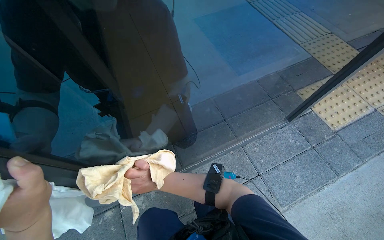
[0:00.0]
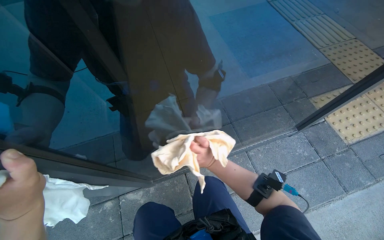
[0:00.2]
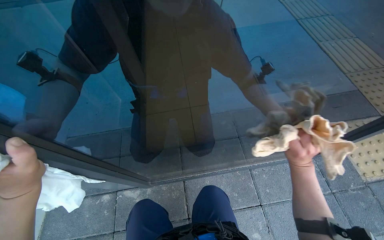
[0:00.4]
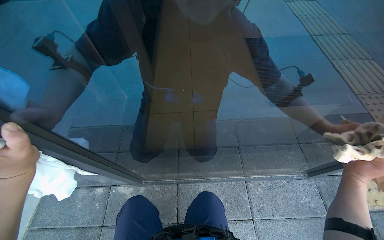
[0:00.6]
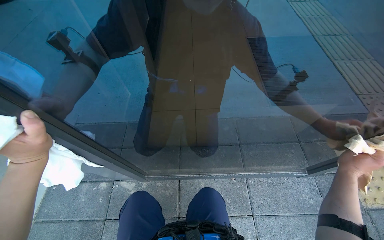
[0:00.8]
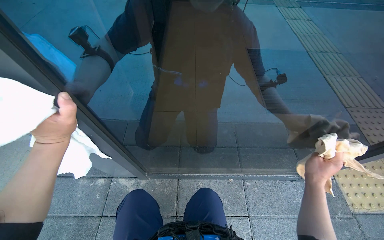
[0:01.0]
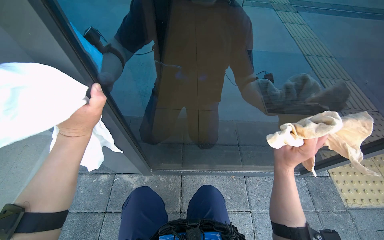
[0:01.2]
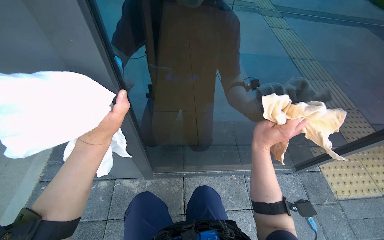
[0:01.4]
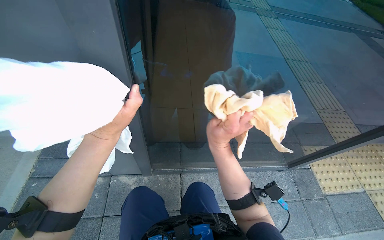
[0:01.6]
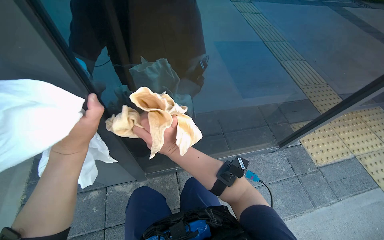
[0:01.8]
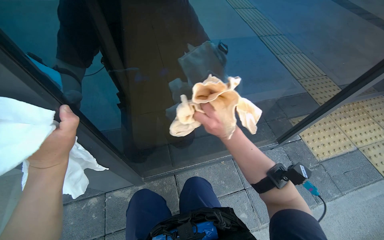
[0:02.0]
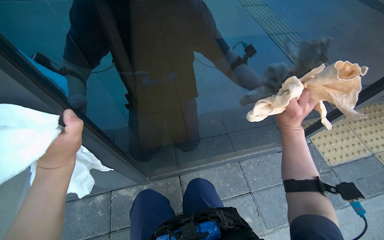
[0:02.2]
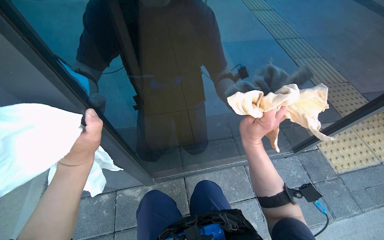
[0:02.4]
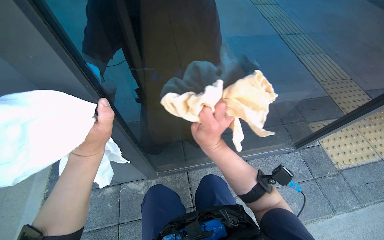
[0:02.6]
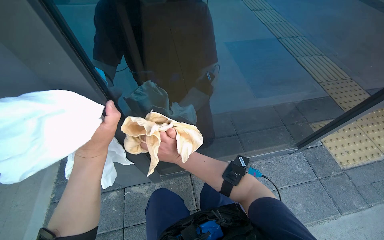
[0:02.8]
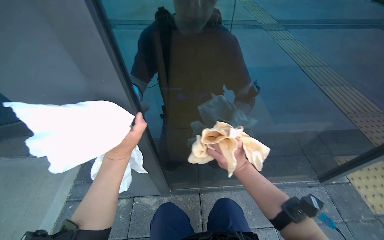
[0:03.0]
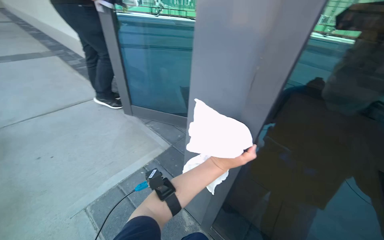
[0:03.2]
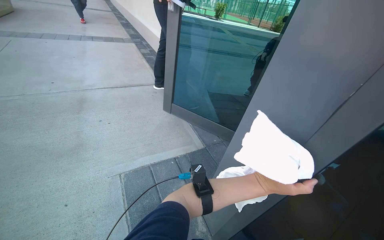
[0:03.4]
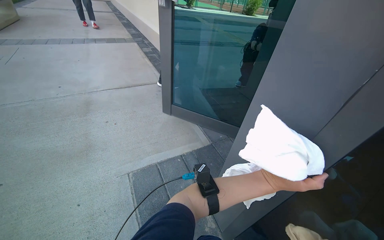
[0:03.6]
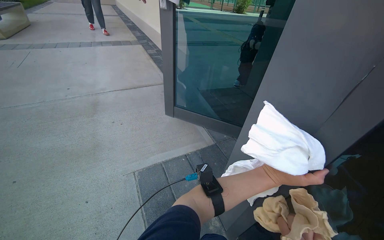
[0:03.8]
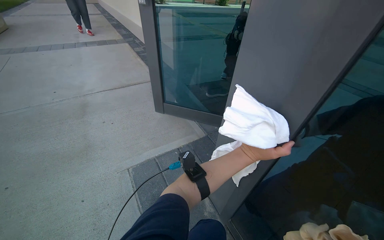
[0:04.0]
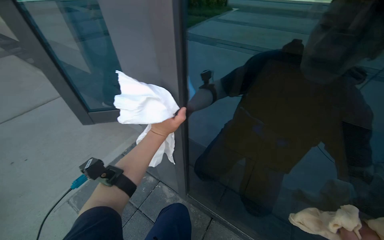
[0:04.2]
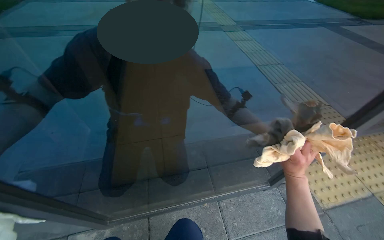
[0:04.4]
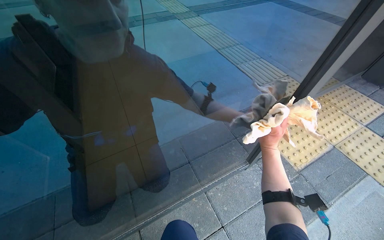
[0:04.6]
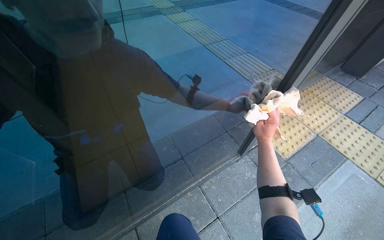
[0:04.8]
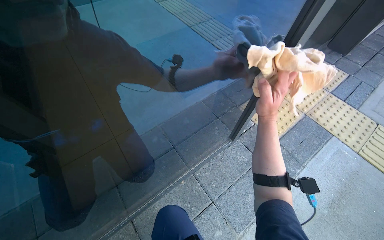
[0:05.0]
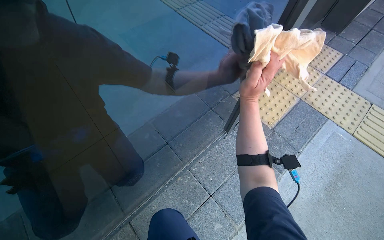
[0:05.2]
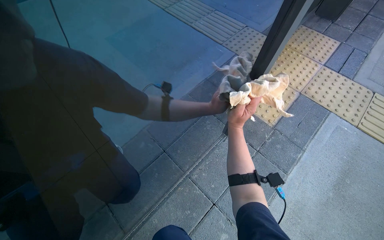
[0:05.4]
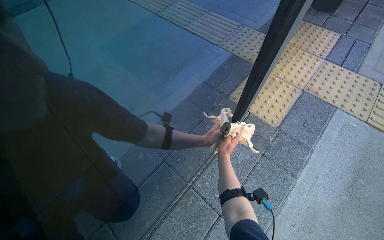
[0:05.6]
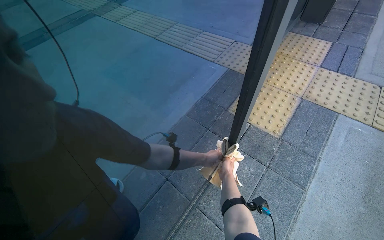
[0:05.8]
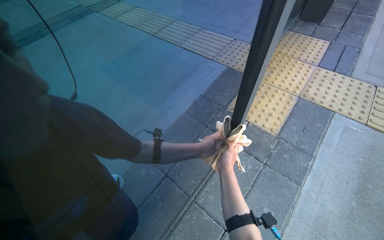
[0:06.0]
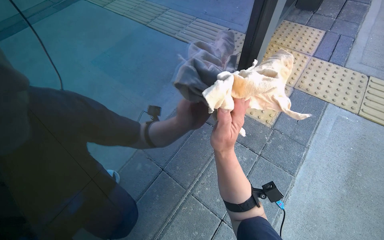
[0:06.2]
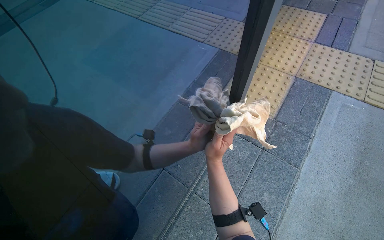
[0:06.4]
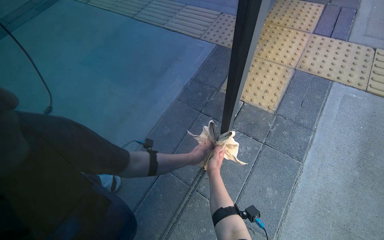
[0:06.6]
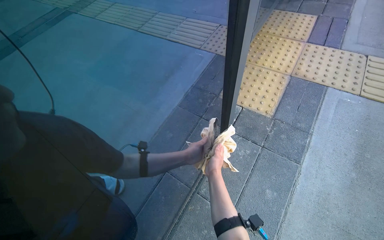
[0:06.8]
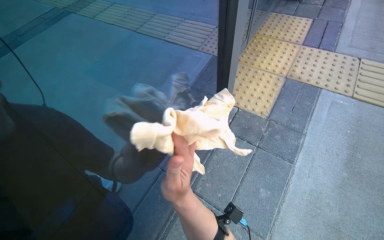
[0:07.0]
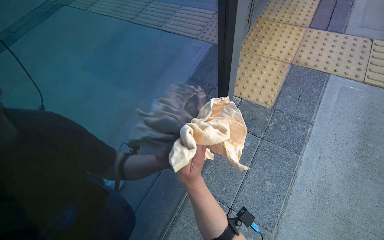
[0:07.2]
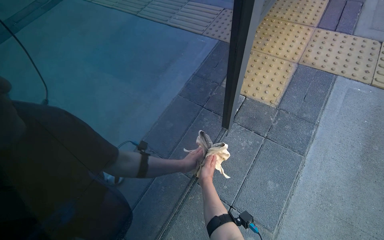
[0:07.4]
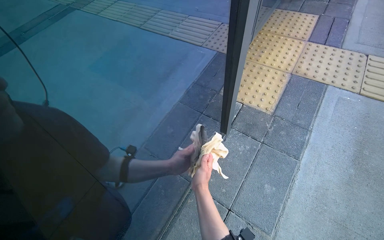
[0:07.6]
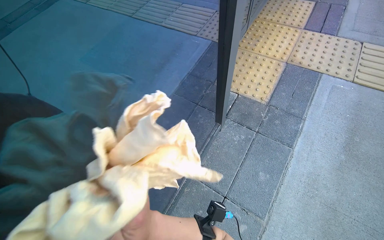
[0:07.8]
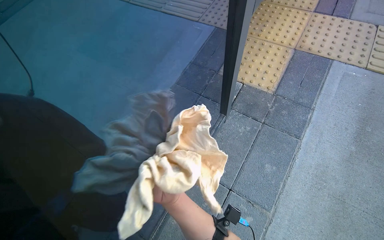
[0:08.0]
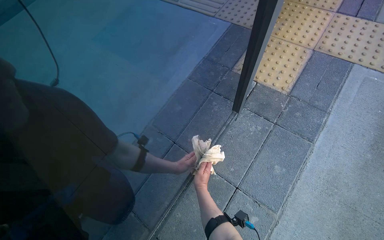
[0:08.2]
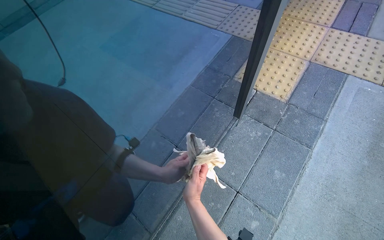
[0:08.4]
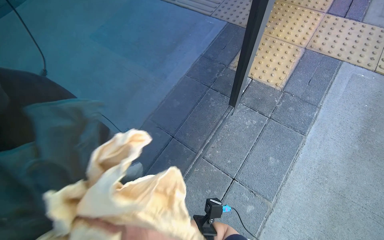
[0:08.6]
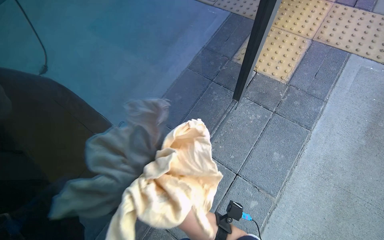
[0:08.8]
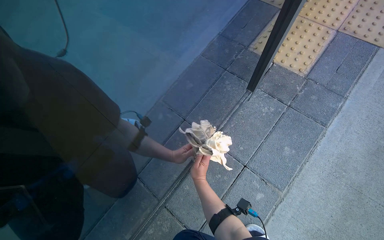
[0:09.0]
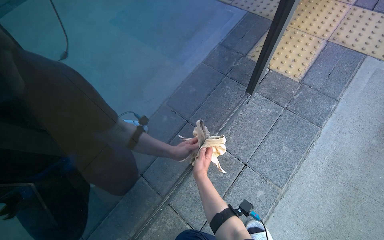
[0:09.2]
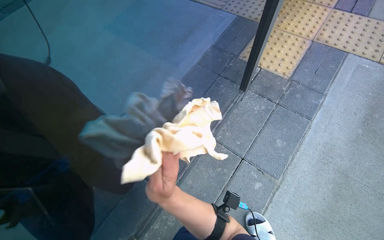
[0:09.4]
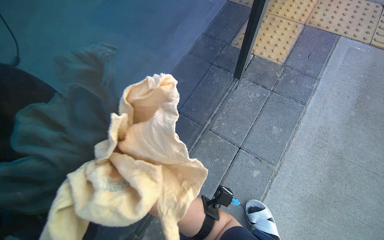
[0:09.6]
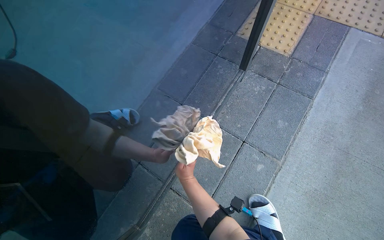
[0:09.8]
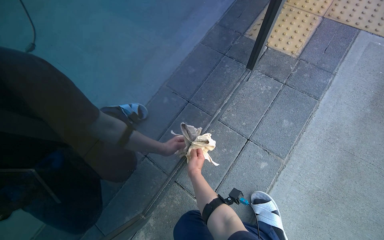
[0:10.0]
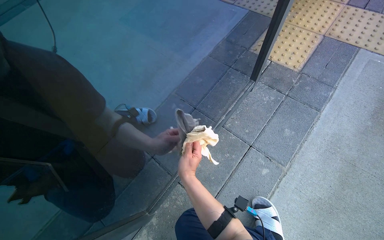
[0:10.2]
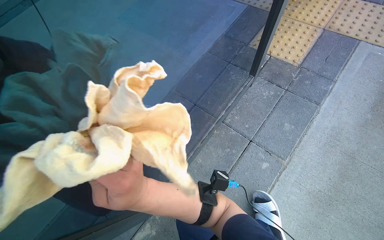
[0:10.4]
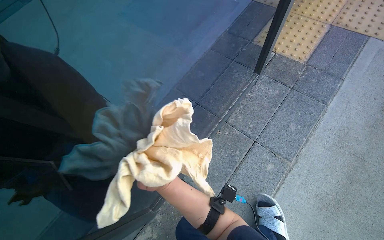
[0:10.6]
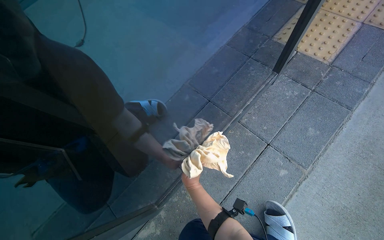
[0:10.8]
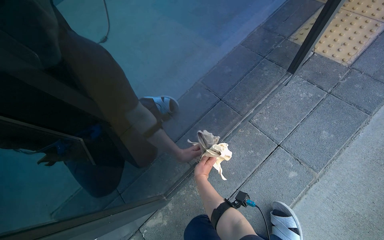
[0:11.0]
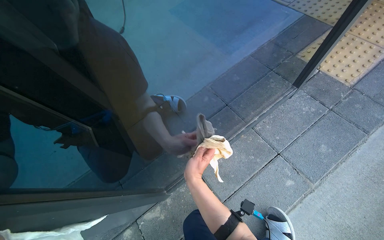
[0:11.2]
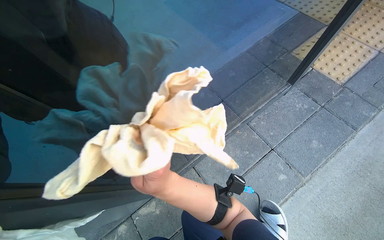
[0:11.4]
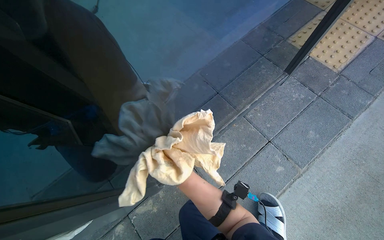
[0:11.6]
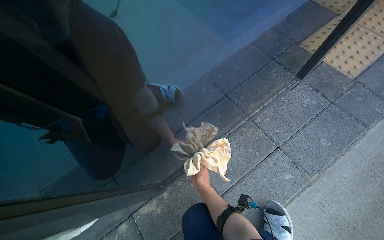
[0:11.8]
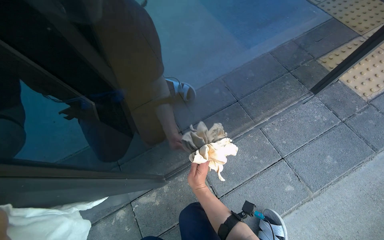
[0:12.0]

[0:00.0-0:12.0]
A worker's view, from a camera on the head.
Job: cleaning windows.
The whole recording: Cleaning glass door. The worker cleans the glass door using a squeegee and then wipes it with a cloth, also cleaning the door handle.
0.0 to 1.6 s: The scene turns approximately 25 degrees clockwise in the picture.
1.6 to 3.0 s: The right hand moves left and right over roughly 35 cm, changing direction 2 times.
4.4 to 6.0 s: The scene rotates counterclockwise by some 25 degrees. The right hand travels to the left by about 10 cm, and reaches roughly 10 cm up the picture, then returns.
6.0 to 7.6 s: The right hand goes nearer and farther, about 25 cm each way, reversing 4 times.

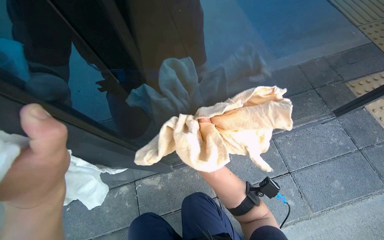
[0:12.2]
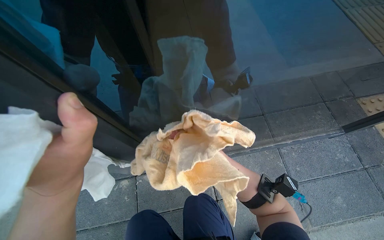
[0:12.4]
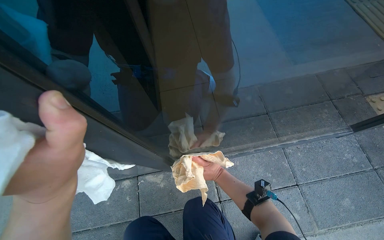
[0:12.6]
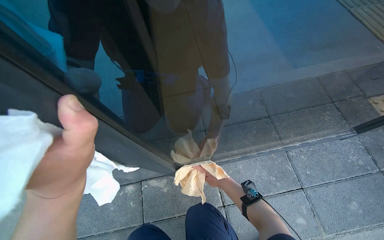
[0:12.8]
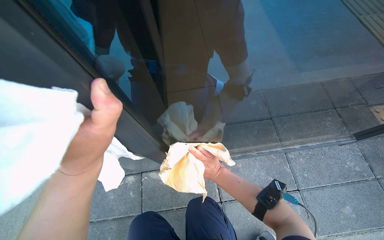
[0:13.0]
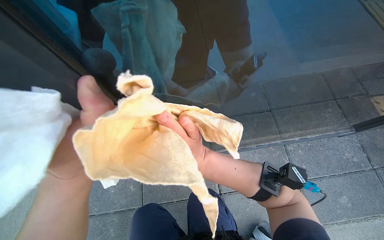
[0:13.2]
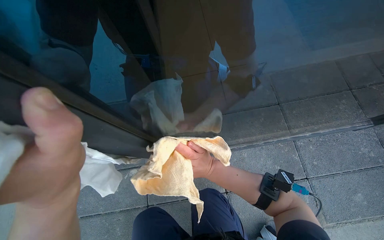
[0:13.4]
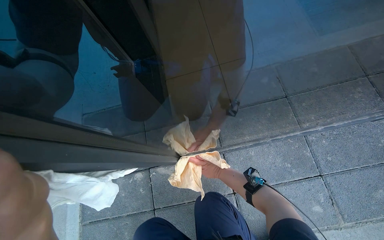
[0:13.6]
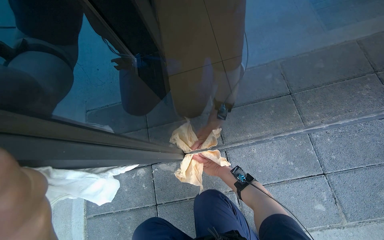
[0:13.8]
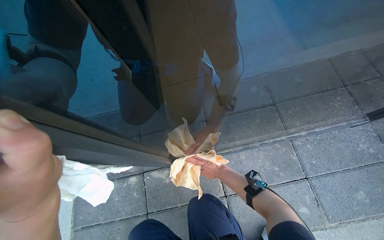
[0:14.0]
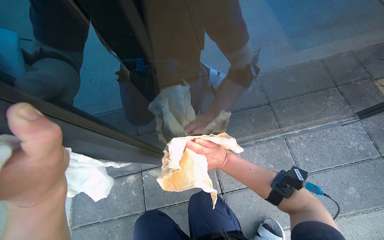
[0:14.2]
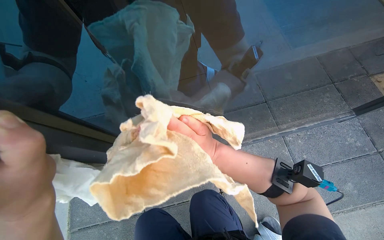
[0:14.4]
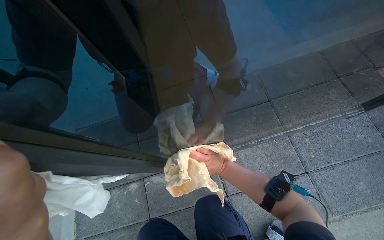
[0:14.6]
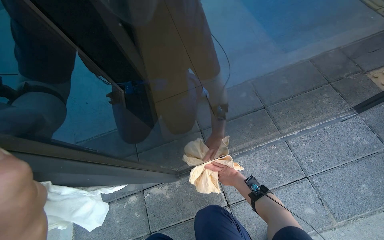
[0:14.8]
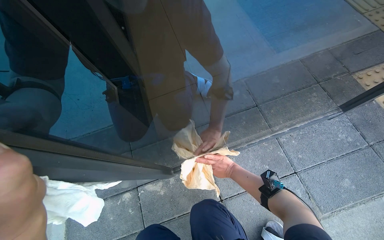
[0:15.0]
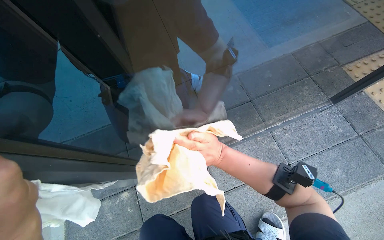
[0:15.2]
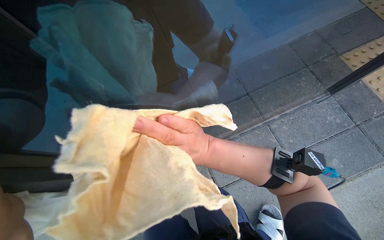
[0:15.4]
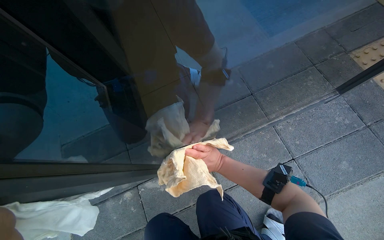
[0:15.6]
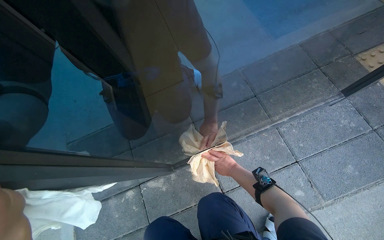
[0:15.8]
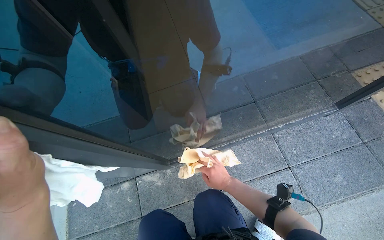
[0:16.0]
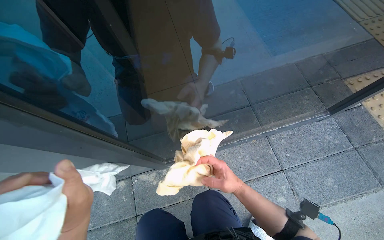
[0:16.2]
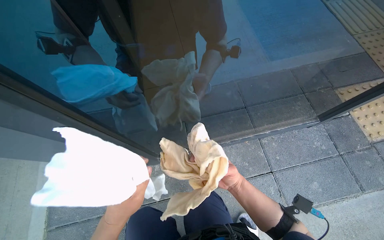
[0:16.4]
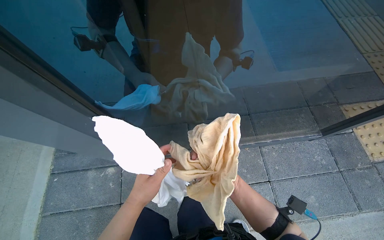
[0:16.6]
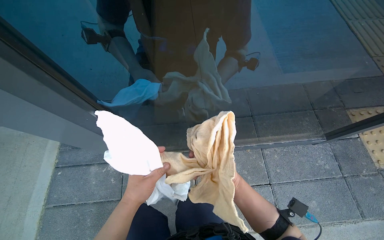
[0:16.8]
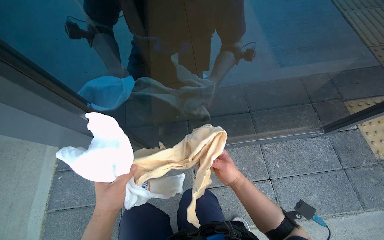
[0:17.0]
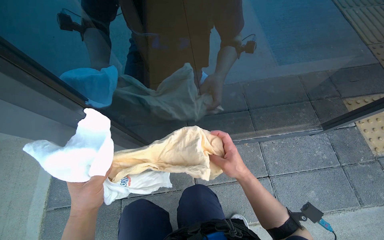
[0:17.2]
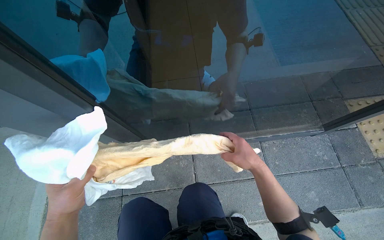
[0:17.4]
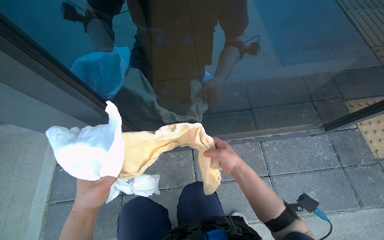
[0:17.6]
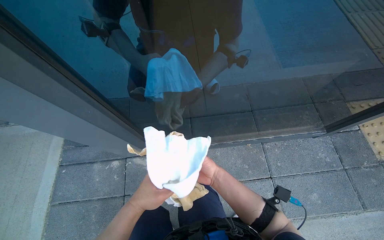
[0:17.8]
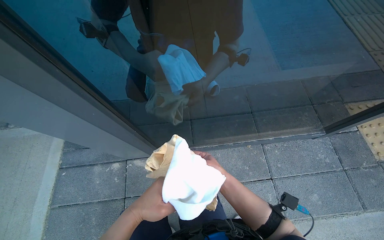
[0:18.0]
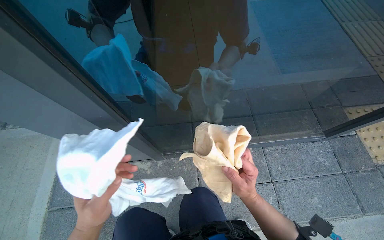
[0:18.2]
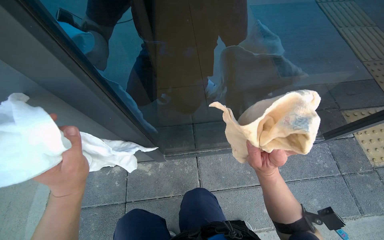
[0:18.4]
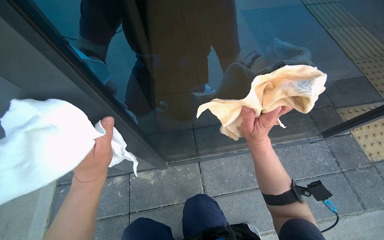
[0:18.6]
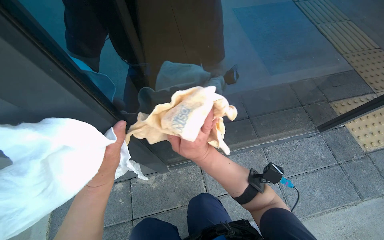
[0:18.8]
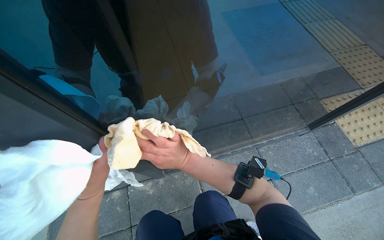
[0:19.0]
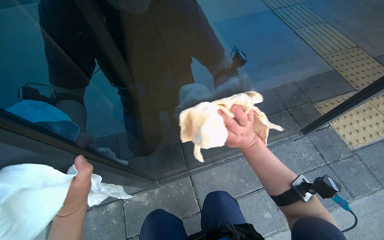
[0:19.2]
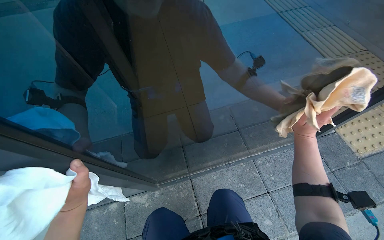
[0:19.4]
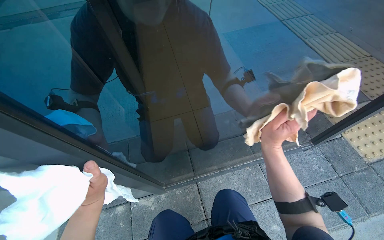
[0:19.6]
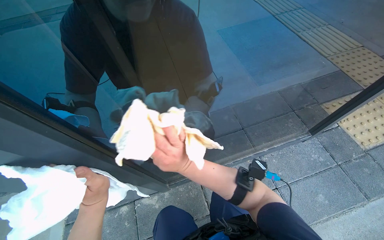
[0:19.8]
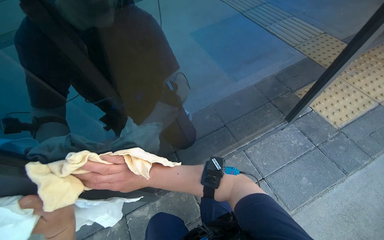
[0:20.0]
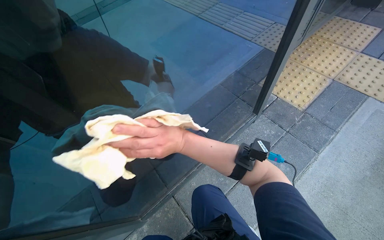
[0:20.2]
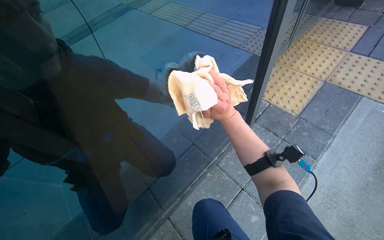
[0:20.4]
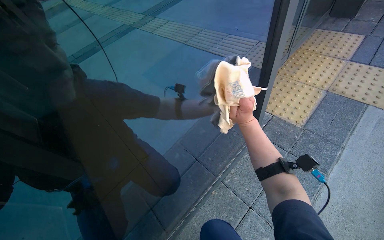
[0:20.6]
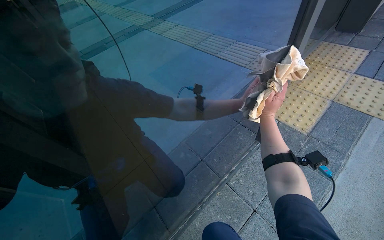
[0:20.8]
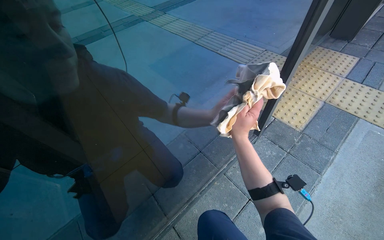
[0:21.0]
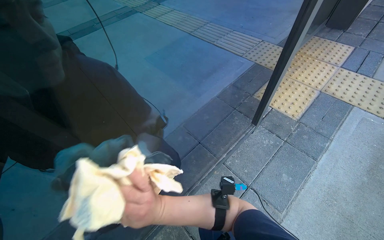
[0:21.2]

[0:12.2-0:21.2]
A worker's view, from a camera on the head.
Job: cleaning windows.
The whole recording: Cleaning glass door. The worker cleans the glass door using a squeegee and then wipes it with a cloth, also cleaning the door handle.
12.2 to 13.8 s: The right hand goes nearer and farther, some 15 cm each way, reversing 2 times.
13.8 to 15.2 s: The right hand swings nearer and farther, approximately 20 cm each way, with 2 reversals.
15.2 to 16.6 s: The right hand swings nearer and farther, roughly 30 cm each way, with 2 reversals.
16.6 to 18.2 s: The right hand goes up and down the picture, approximately 15 cm each way, reversing 2 times. The left hand goes left and right, approximately 20 cm each way, reversing 2 times.
18.2 to 19.8 s: The right hand moves left and right over about 20 cm, changing direction 2 times, while the left hand goes nearer and farther, roughly 15 cm each way, reversing 2 times.
19.8 to 21.2 s: The head rotates approximately 25 degrees to the right.
